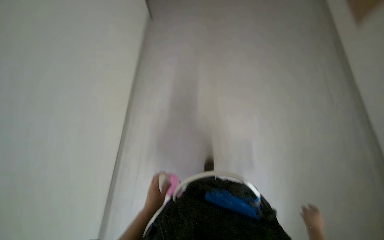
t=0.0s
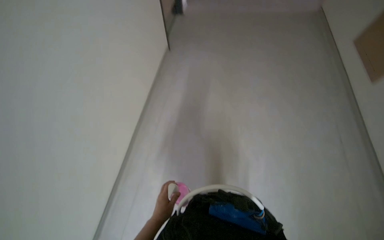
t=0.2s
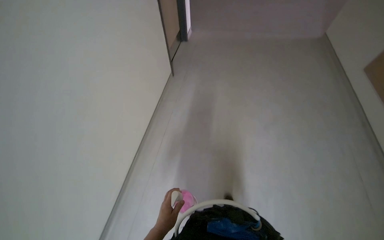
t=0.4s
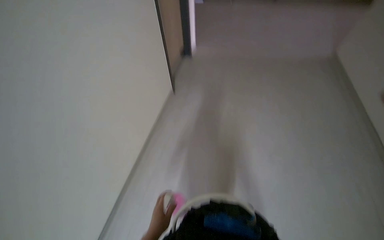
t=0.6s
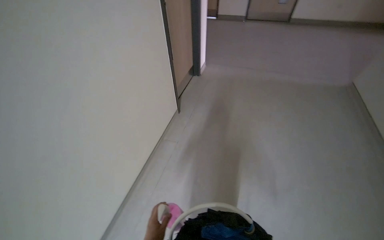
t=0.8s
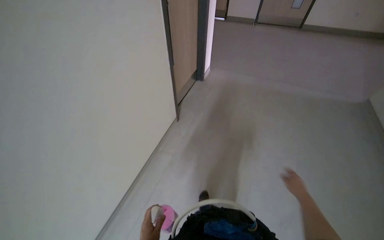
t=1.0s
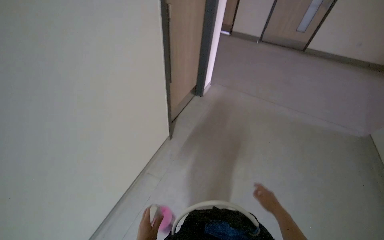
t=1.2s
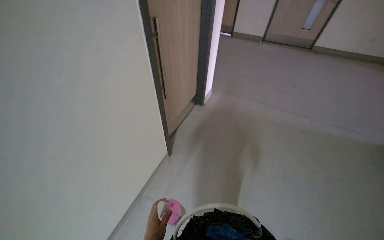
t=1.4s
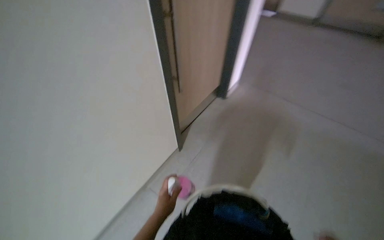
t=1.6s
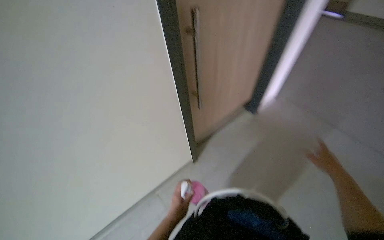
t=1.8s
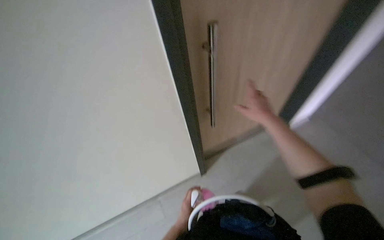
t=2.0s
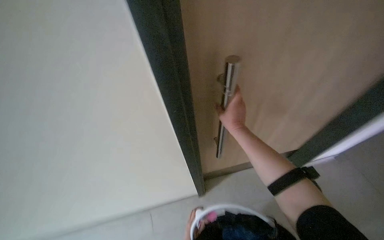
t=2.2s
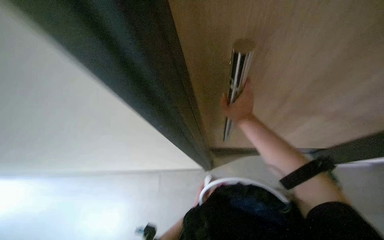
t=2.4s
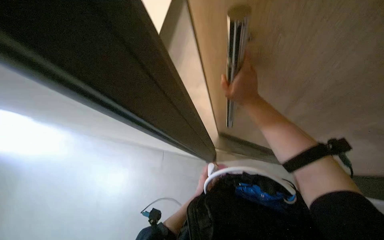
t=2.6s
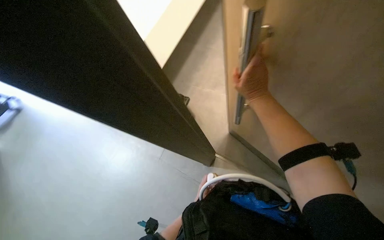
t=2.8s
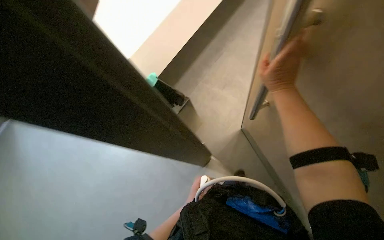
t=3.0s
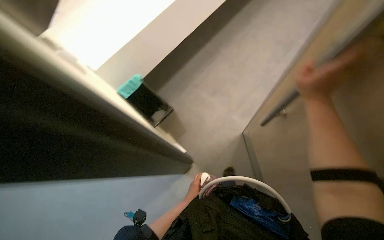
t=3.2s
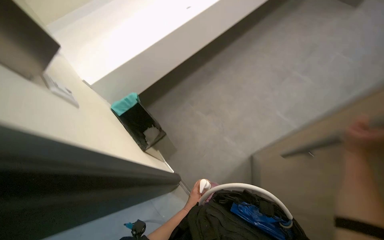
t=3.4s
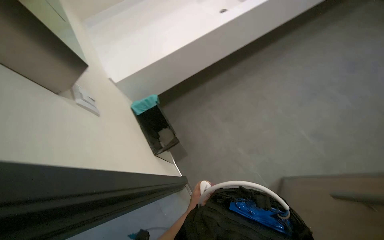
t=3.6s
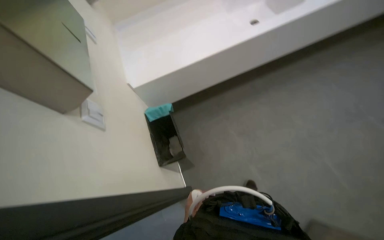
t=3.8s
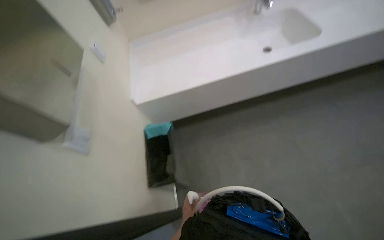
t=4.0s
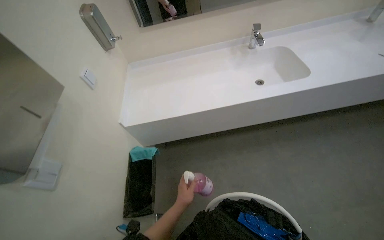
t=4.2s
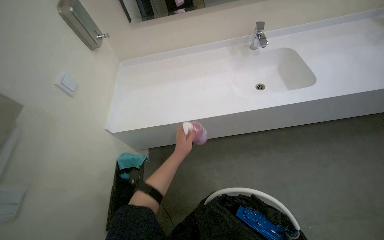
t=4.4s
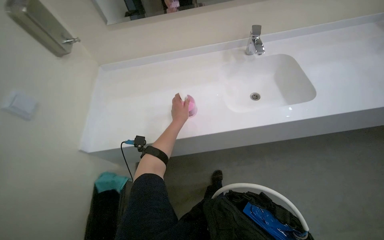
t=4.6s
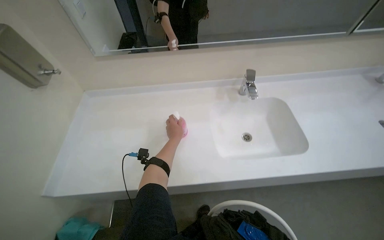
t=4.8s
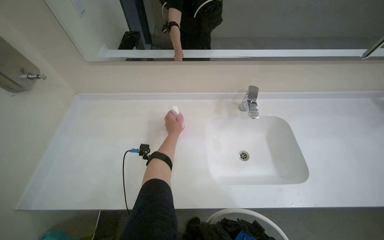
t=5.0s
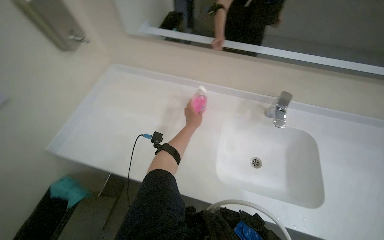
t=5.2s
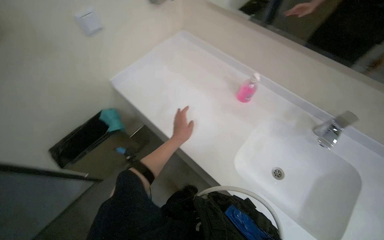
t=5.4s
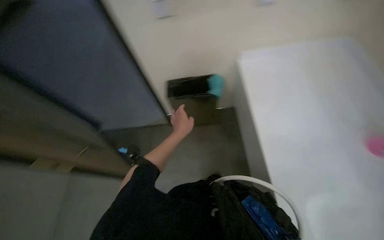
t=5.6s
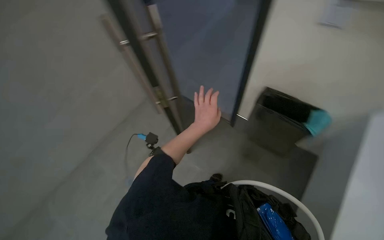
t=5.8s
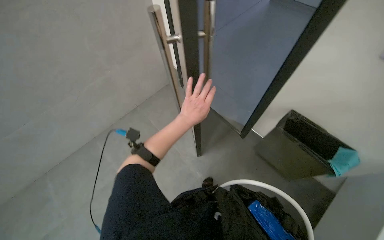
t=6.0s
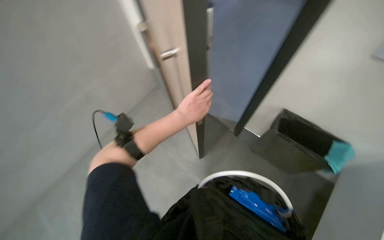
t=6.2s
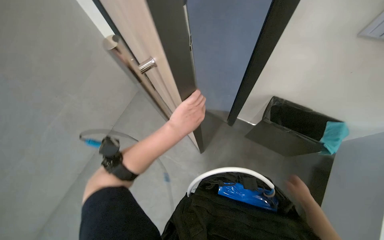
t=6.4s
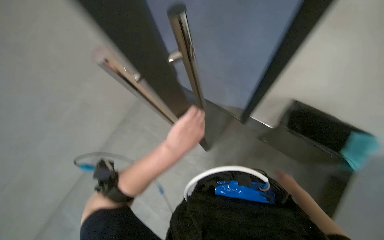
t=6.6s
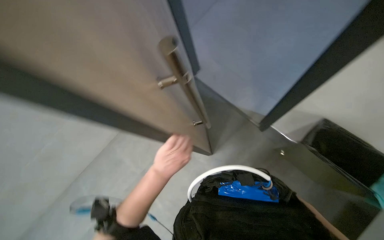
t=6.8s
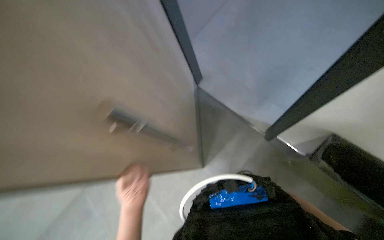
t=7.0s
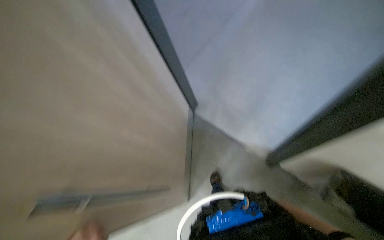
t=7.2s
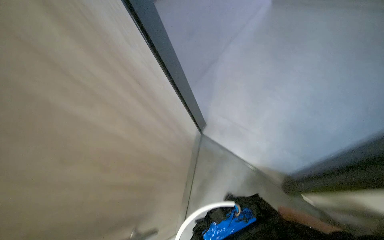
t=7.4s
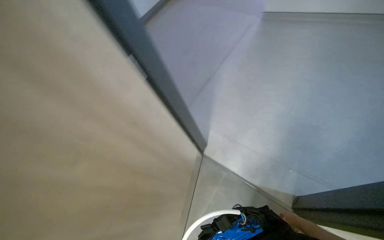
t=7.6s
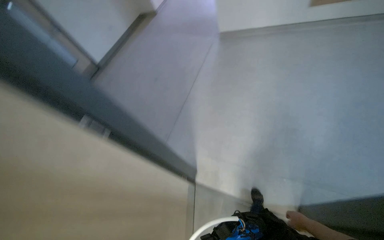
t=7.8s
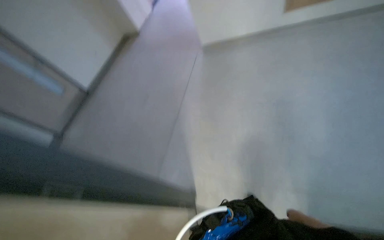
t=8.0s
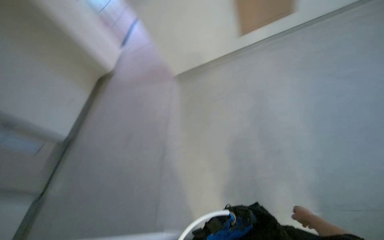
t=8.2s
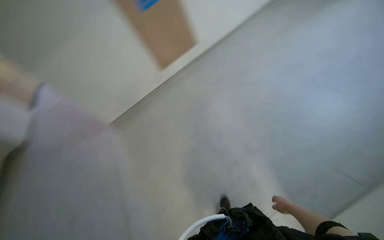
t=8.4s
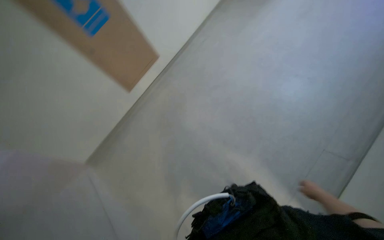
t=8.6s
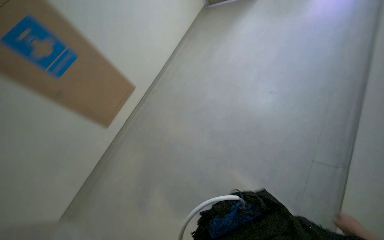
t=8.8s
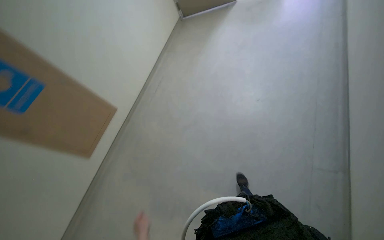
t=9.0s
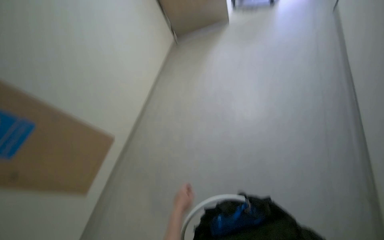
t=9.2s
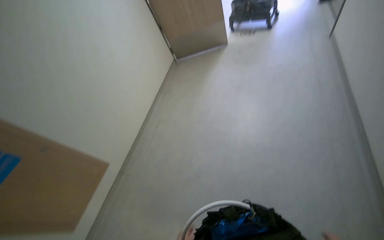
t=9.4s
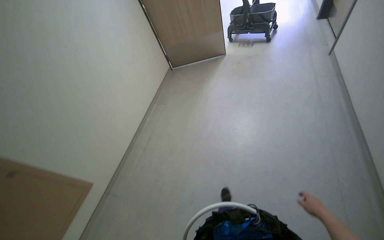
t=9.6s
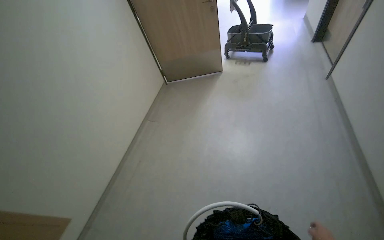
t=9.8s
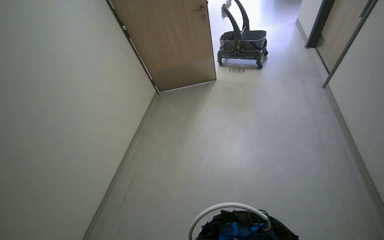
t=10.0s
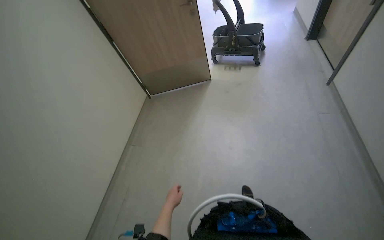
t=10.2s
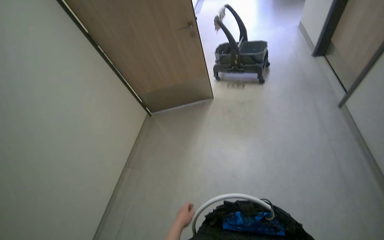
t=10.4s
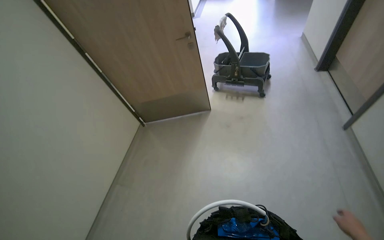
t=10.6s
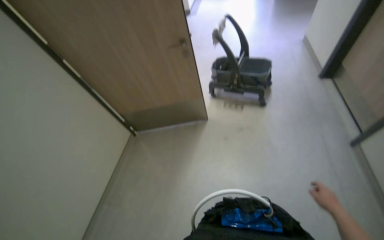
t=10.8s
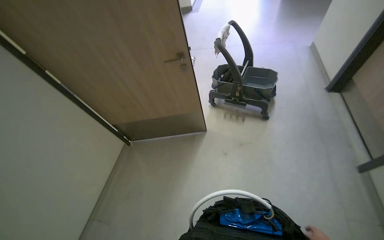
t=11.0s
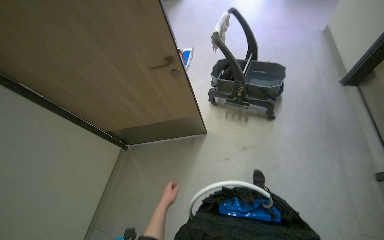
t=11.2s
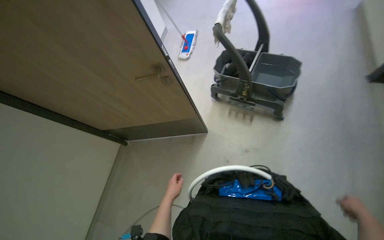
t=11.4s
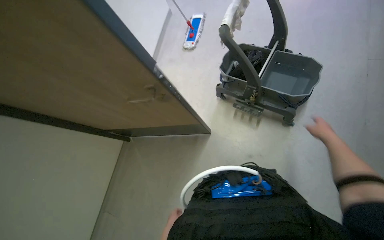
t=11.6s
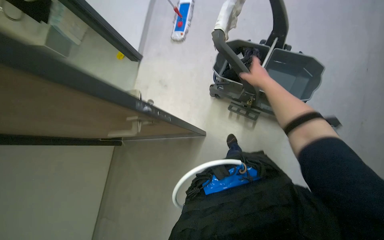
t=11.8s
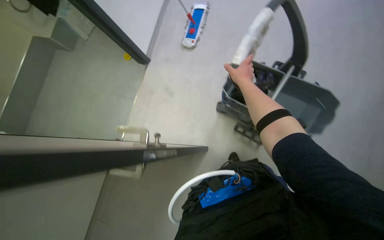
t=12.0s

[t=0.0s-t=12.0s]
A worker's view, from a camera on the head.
Job: organizing items.
The whole recording: Organizing cleaning cart and tools. The worker organizes the cleaning cart by removing a trash bag, adding solution, and arranging the mop and bottle.
t=0.0s to t=1.6s: The head travels roughly 1 m. The head turns to the left by approximately 25 degrees.
t=1.6s to t=3.0s: The wearer's head swings roughly 40 degrees to the left.
t=3.0s to t=4.4s: The camera travels about 50 cm. The head turns to the left by roughly 40 degrees.
t=4.4s to t=6.0s: The wearer's head swings approximately 105 degrees to the left.
t=7.6s to t=9.0s: The head travels some 70 cm. The wearer looks some 75 degrees further to the right. The view tilts about 35 degrees upward.
t=9.0s to t=10.4s: The wearer moves roughly 50 cm. The camera pitches upward, by roughly 25 degrees.
t=10.4s to t=12.0s: The wearer moves some 1.5 m. The wearer looks roughly 30 degrees further downward.

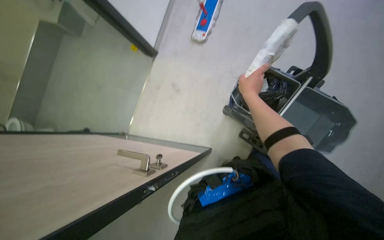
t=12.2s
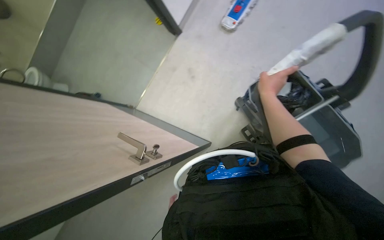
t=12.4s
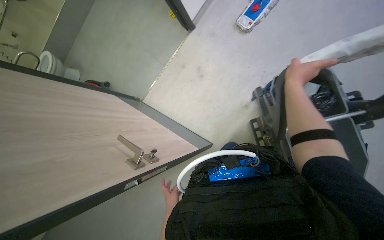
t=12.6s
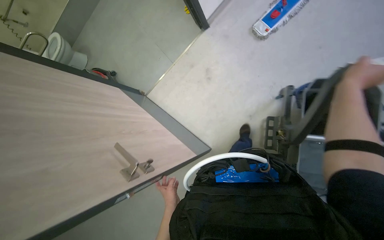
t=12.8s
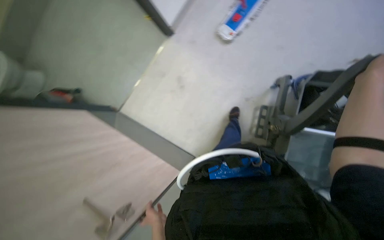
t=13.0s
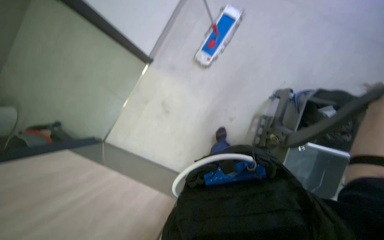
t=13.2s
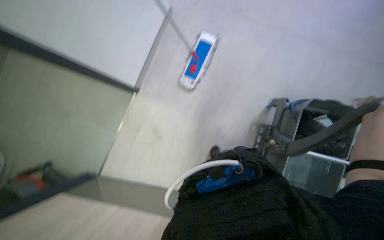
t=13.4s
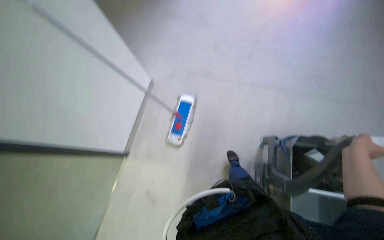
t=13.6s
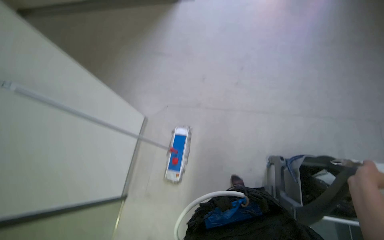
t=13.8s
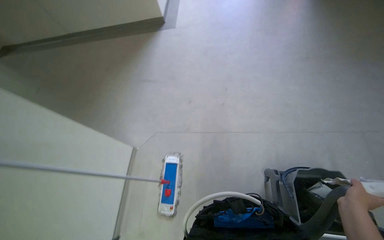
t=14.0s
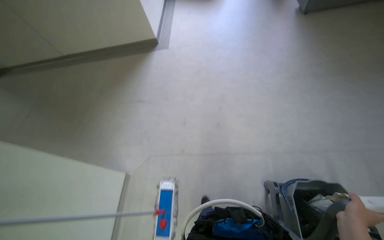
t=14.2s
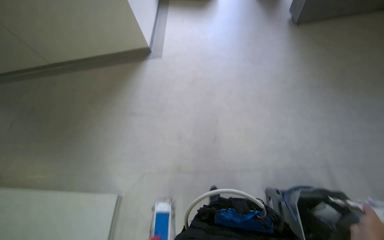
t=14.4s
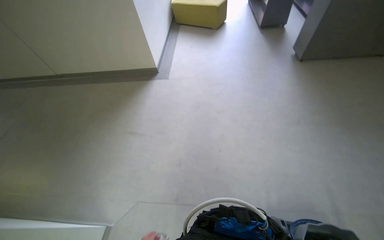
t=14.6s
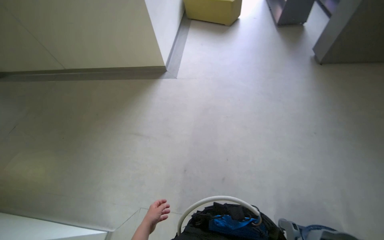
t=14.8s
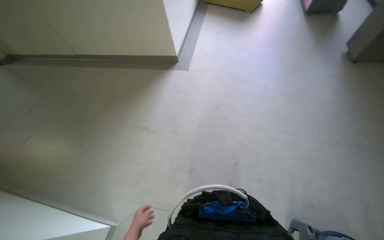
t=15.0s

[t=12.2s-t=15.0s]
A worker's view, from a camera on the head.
Job: organizing items.
The whole recording: Organizing cleaning cart and tools. The worker organizes the cleaning cart by removing a trash bag, adding solution, and arranging the mop and bottle.
t=12.2s to t=13.6s: The view tips upward by some 25 degrees.
t=13.6s to t=15.0s: The wearer looks about 35 degrees further upward.

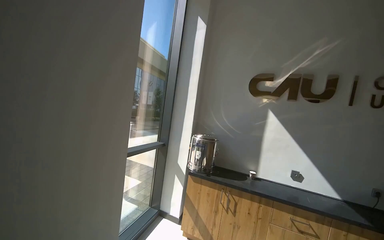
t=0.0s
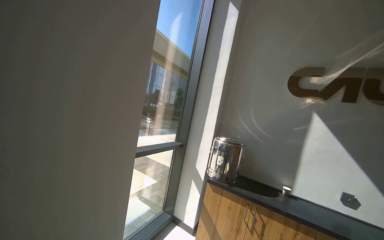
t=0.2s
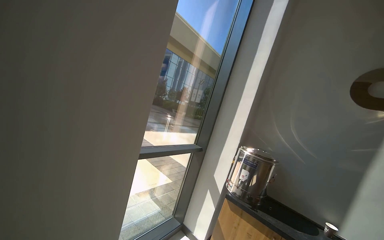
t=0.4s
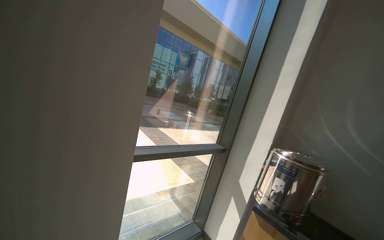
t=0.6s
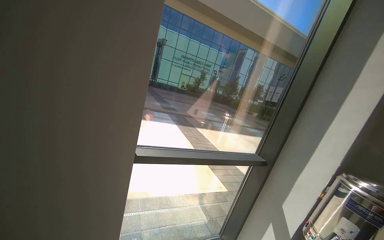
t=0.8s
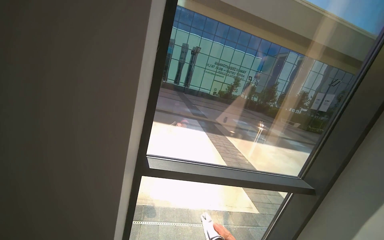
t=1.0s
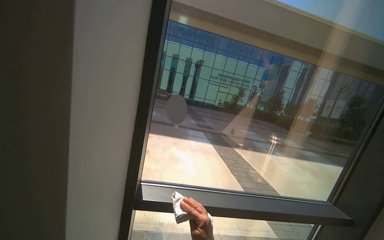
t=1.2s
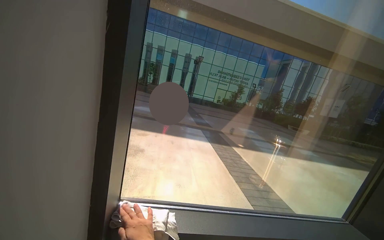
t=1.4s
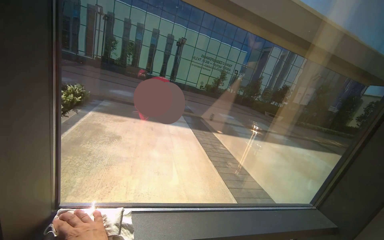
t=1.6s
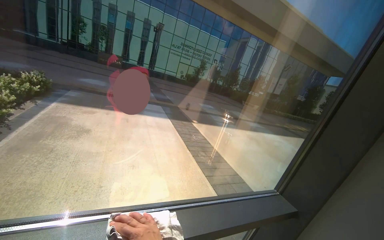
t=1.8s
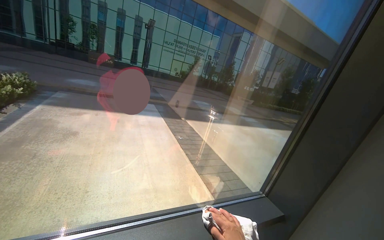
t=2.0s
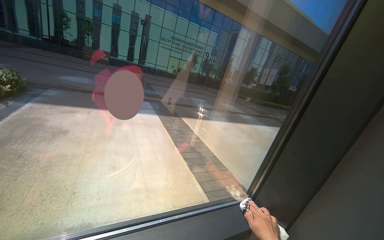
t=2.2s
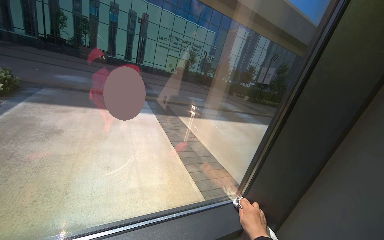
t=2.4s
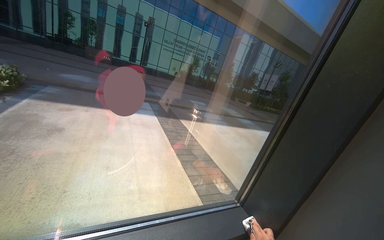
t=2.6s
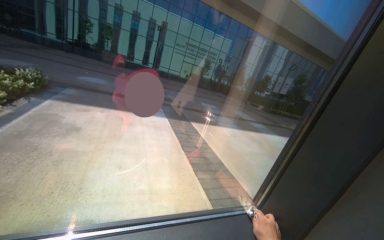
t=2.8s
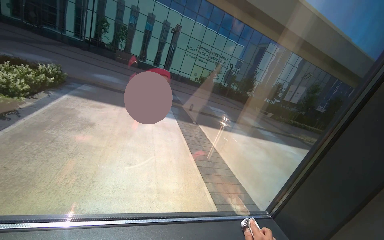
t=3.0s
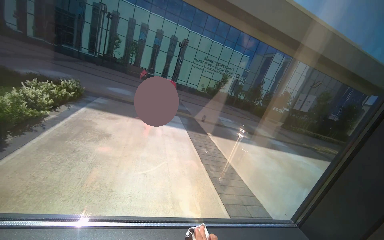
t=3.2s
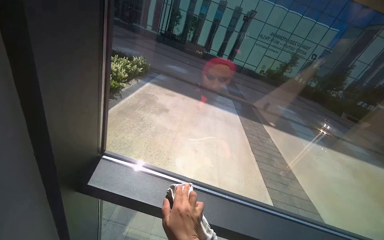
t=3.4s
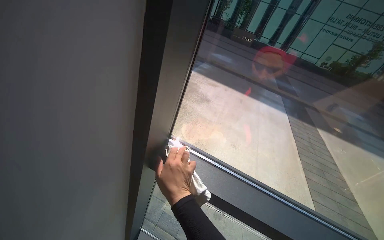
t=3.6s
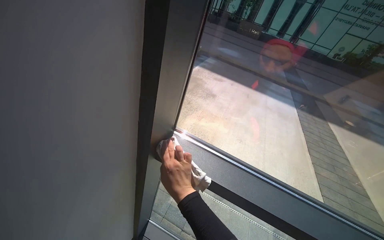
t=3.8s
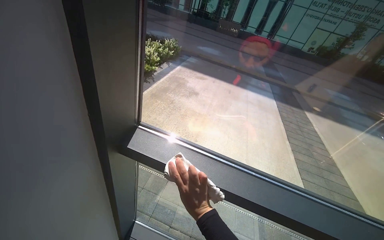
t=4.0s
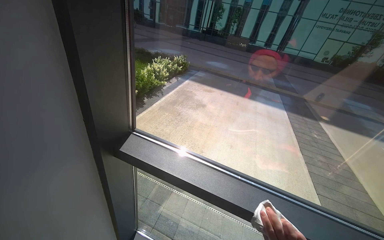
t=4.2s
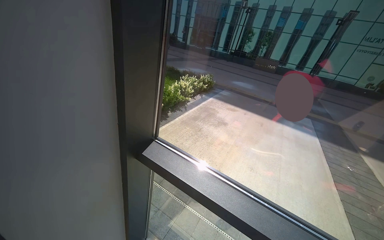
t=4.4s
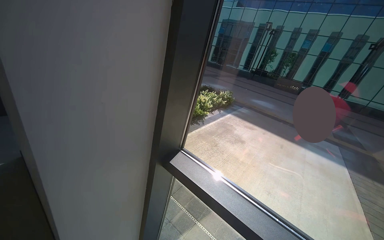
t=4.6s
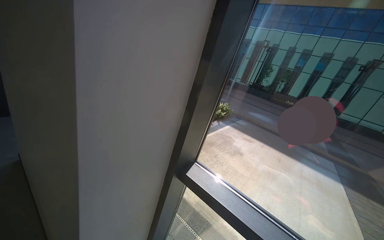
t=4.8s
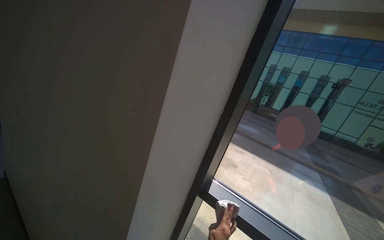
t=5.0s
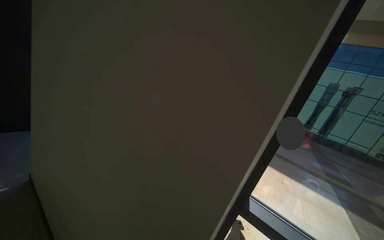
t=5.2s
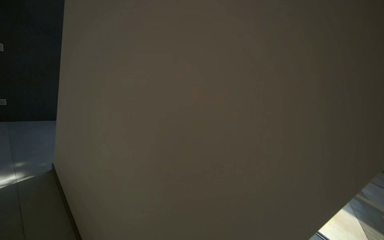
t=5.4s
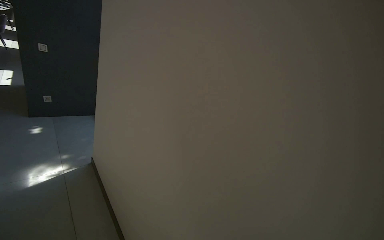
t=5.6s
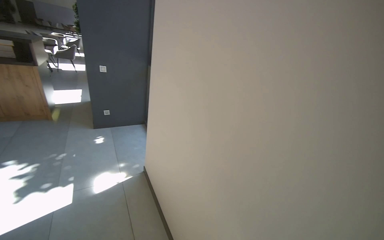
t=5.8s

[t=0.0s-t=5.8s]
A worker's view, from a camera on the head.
Job: cleaning windows.
The whole recording: Cleaning lobby windows. The worker cleans the frames and glass of the lobby windows with a cloth.
t=0.0s to t=1.4s: The head travels roughly 1 m. The head turns to the left by about 60 degrees.
t=1.4s to t=2.8s: The head travels roughly 50 cm.
t=2.8s to t=4.4s: The wearer's head swings some 50 degrees to the left.
t=4.4s to t=5.8s: The camera is carried to the left, some 1 m. The head turns to the left by some 25 degrees. The view tilts approximately 15 degrees upward.
